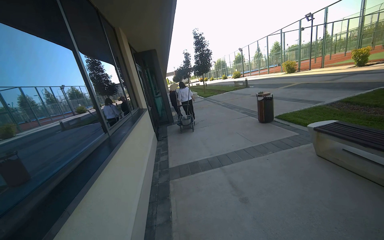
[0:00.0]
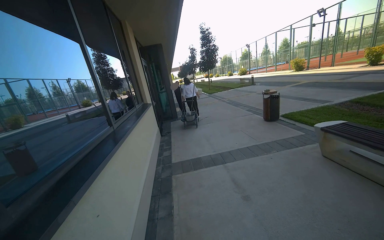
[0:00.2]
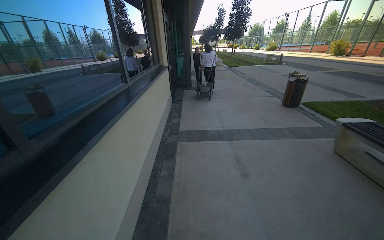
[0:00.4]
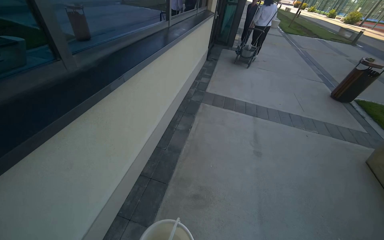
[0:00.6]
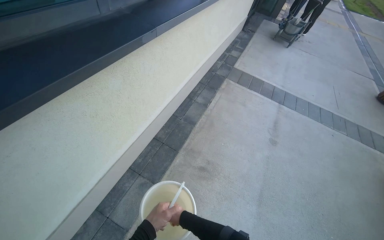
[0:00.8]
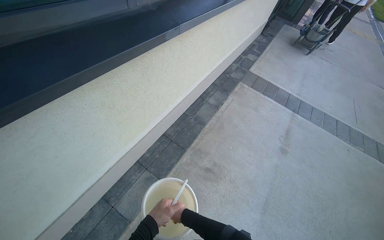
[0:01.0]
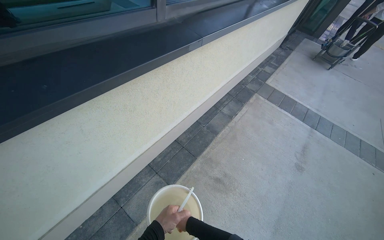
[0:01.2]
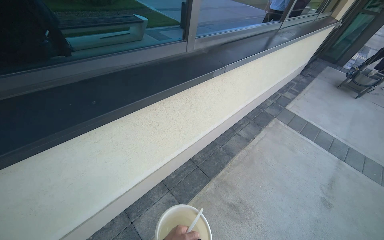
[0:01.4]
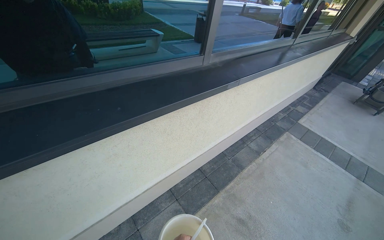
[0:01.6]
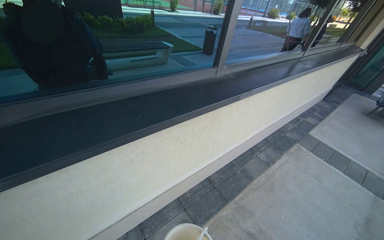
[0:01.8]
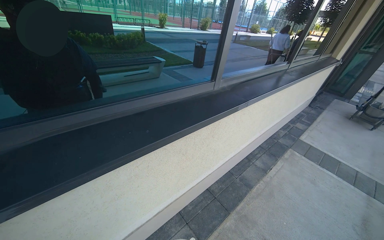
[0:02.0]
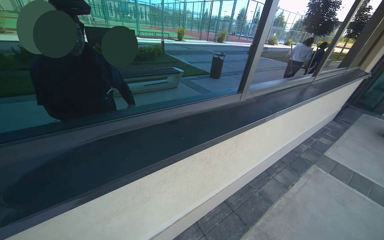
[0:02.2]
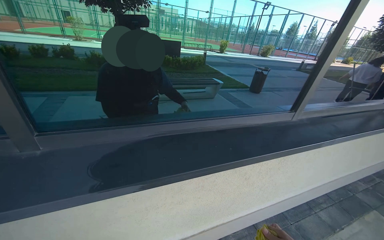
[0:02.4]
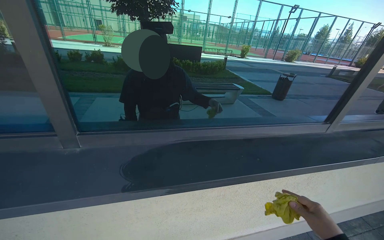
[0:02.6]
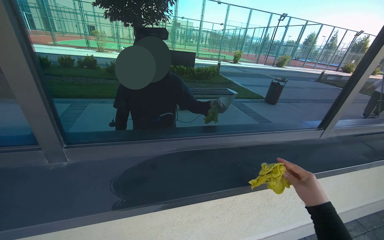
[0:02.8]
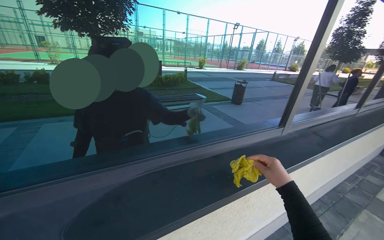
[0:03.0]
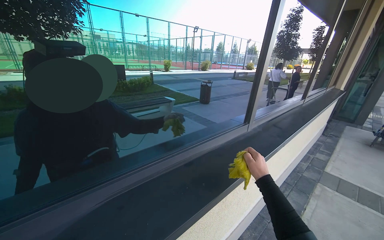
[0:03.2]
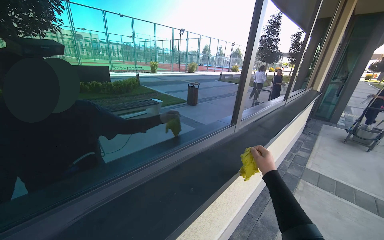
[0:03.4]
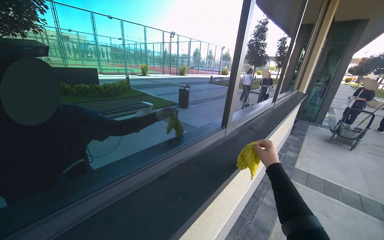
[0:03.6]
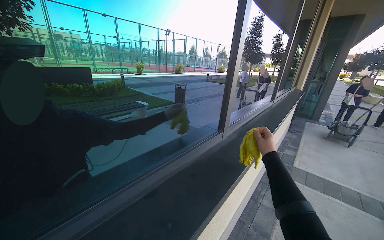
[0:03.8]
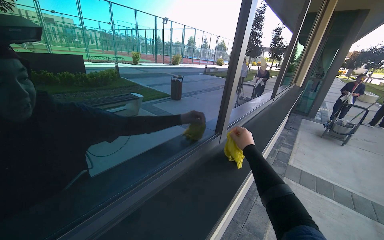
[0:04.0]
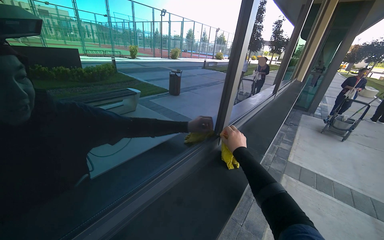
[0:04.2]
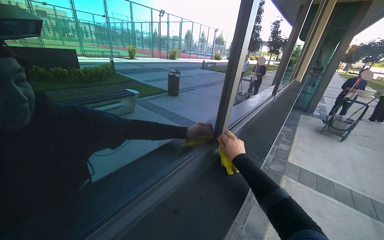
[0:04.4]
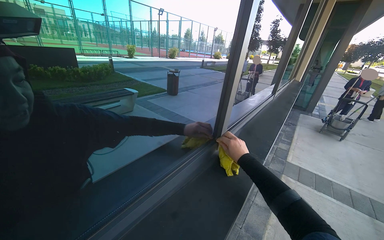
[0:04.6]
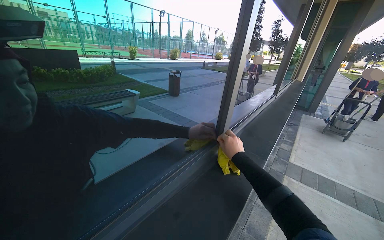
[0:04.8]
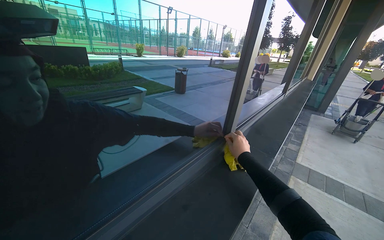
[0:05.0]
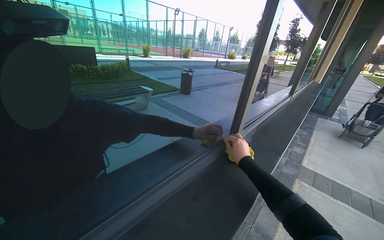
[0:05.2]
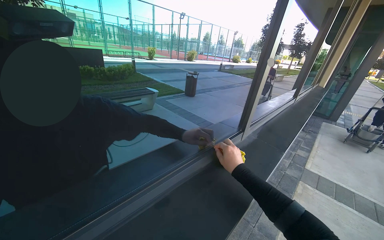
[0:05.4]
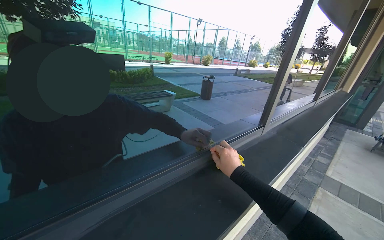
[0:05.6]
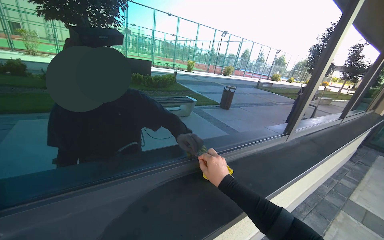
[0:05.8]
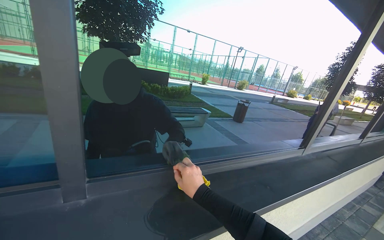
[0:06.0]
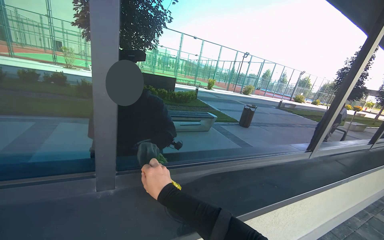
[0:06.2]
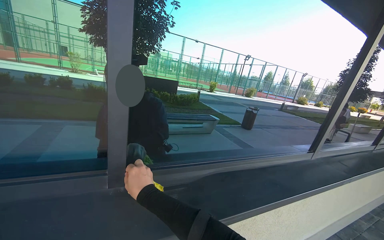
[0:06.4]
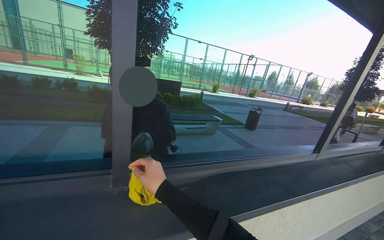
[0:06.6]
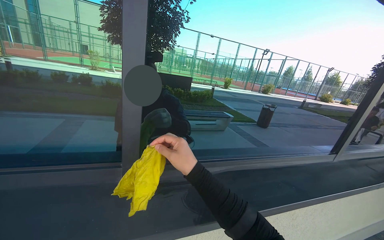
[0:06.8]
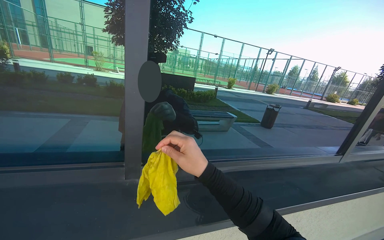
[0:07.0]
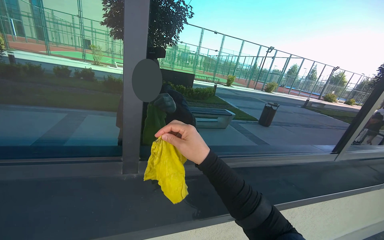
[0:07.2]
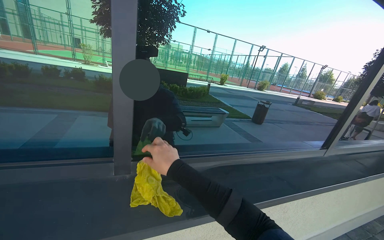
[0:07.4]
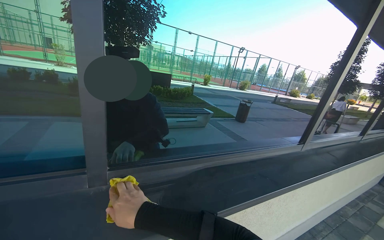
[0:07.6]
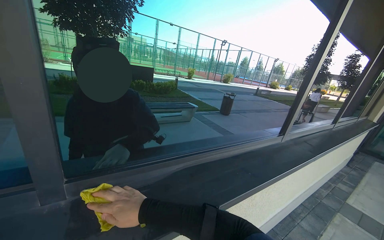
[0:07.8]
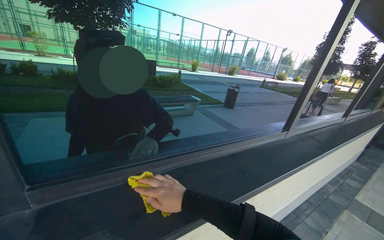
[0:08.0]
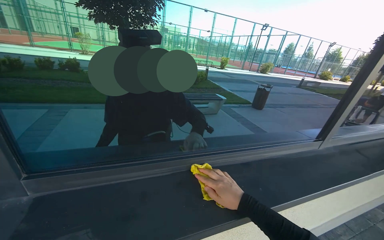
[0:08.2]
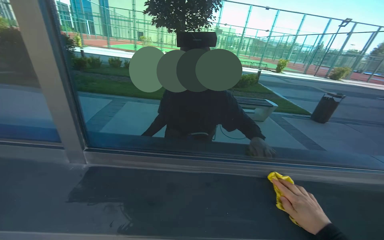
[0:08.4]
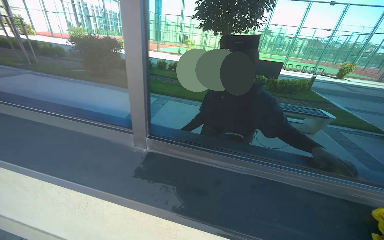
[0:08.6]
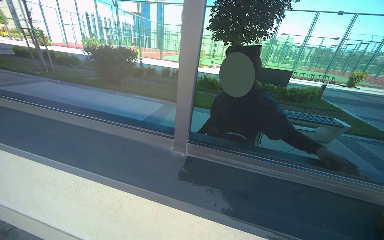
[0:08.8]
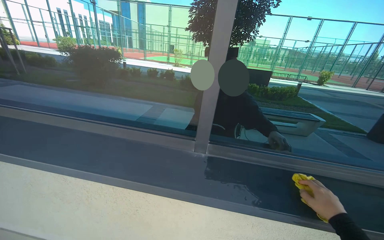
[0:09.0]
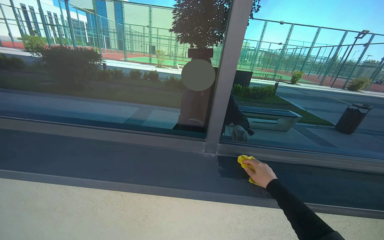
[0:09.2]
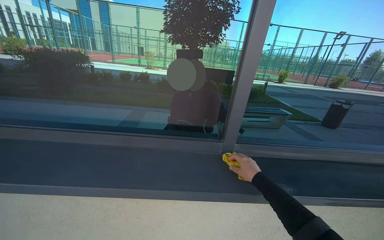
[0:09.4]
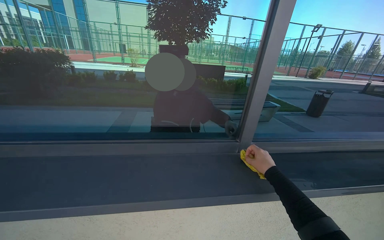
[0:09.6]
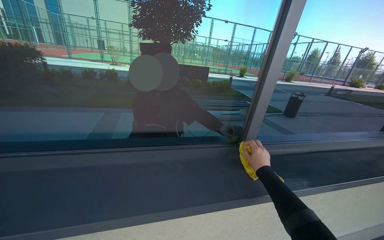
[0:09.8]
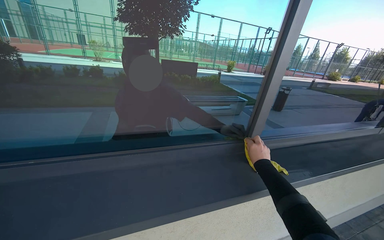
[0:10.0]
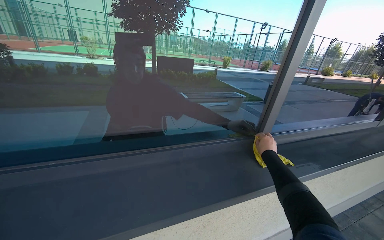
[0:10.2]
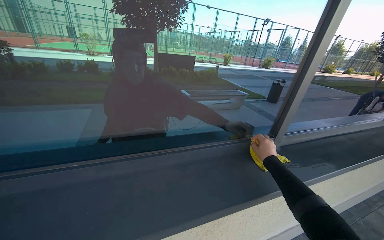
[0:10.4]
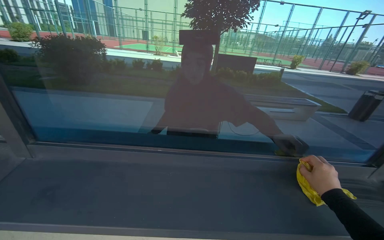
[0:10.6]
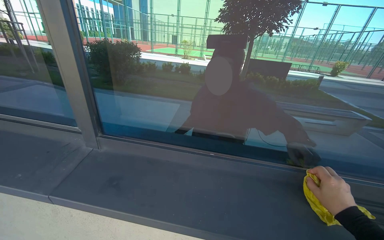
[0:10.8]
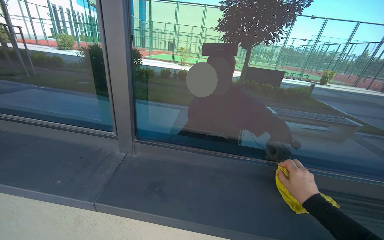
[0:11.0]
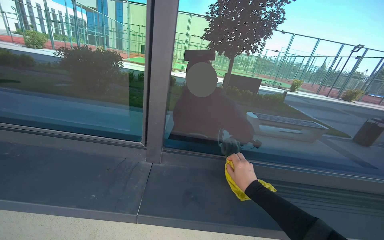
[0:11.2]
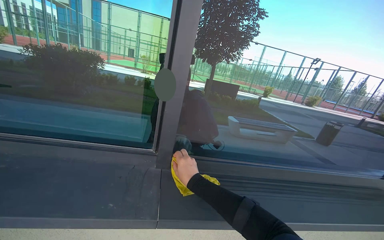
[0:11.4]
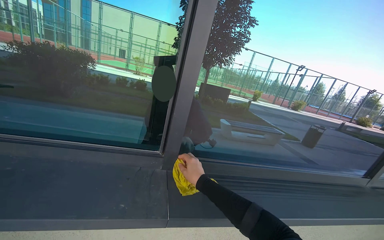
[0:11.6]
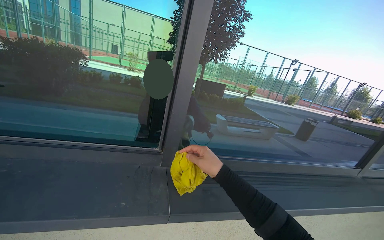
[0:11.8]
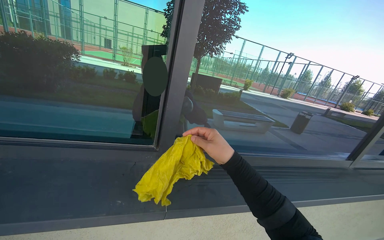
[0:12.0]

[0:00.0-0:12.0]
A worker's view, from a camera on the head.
Job: wiping surfaces.
The whole recording: Wiping window frame. The worker wipes the inside of the opened window frames with a yellow cloth.
0:00.0 to 0:01.6: The wearer's head swings some 65 degrees to the left. The view tips downward by about 25 degrees.
0:01.6 to 0:03.0: The wearer looks roughly 20 degrees further upward.
0:03.0 to 0:04.4: The camera travels some 40 cm. The camera sweeps to the right, by approximately 20 degrees.
0:04.4 to 0:06.0: The camera is carried roughly 60 cm. The head rotates approximately 25 degrees to the left.
0:06.0 to 0:07.6: The right hand goes left and right, approximately 15 cm each way, reversing 2 times.
0:07.6 to 0:09.0: The head turns to the left by approximately 35 degrees.
0:09.0 to 0:10.4: The camera travels to the left, some 60 cm. The wearer looks about 30 degrees further to the right.
0:10.4 to 0:12.0: The camera travels to the left, approximately 70 cm.

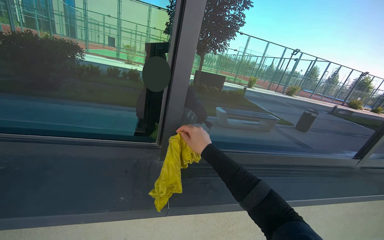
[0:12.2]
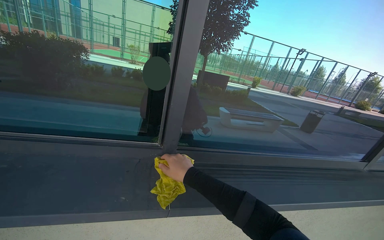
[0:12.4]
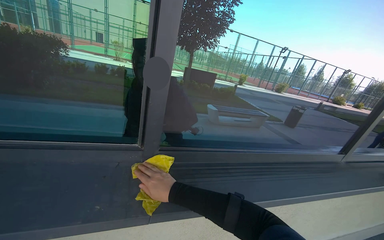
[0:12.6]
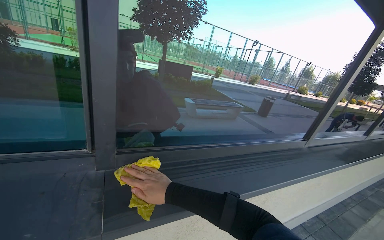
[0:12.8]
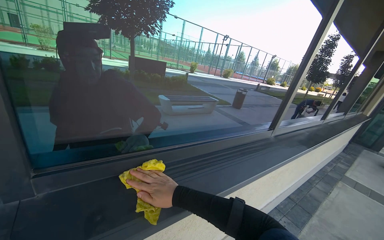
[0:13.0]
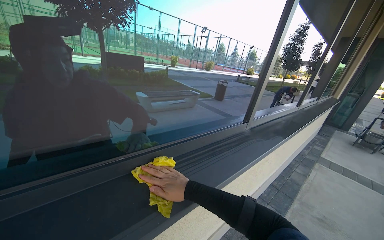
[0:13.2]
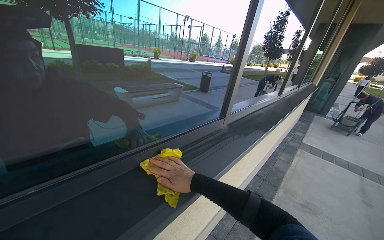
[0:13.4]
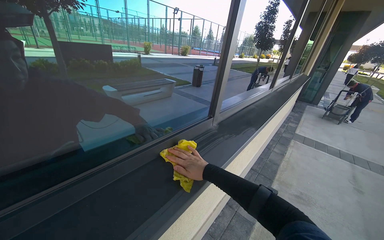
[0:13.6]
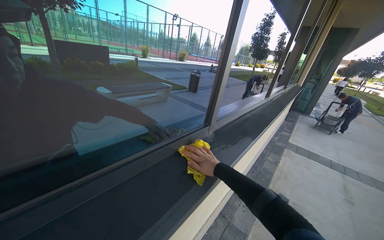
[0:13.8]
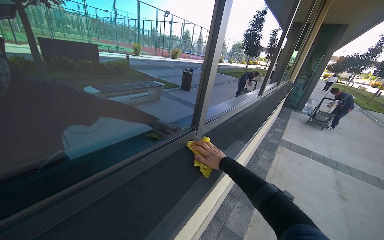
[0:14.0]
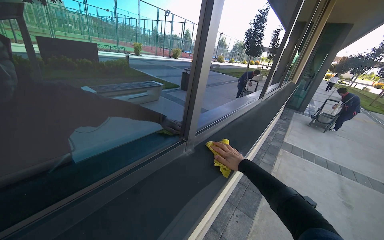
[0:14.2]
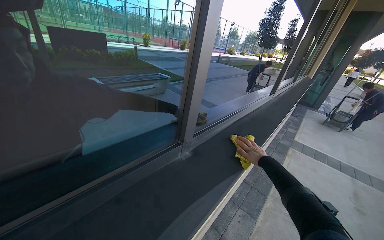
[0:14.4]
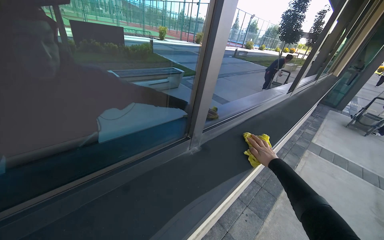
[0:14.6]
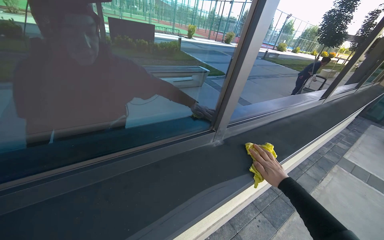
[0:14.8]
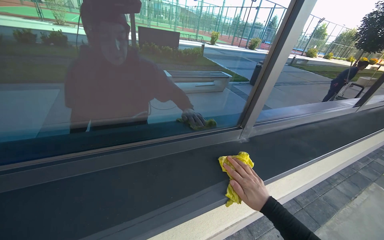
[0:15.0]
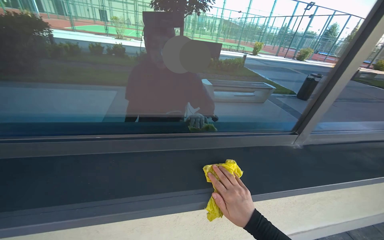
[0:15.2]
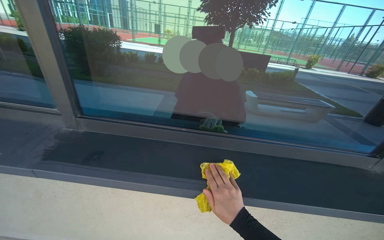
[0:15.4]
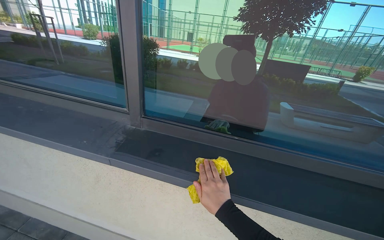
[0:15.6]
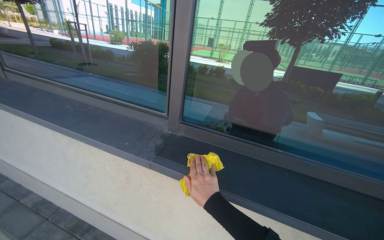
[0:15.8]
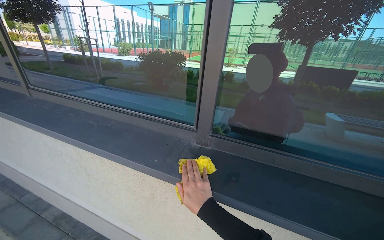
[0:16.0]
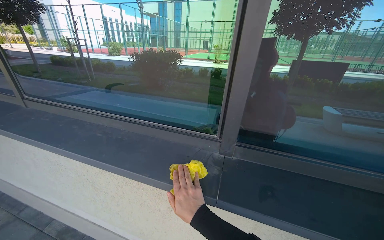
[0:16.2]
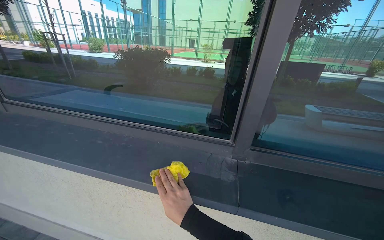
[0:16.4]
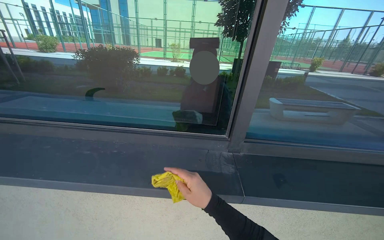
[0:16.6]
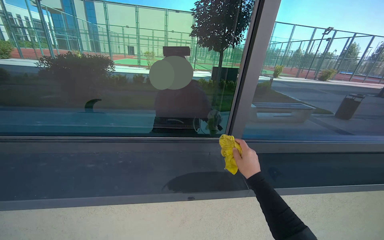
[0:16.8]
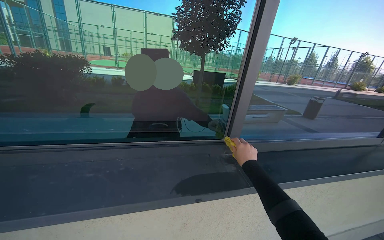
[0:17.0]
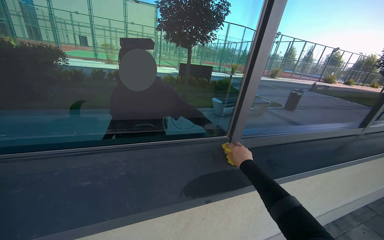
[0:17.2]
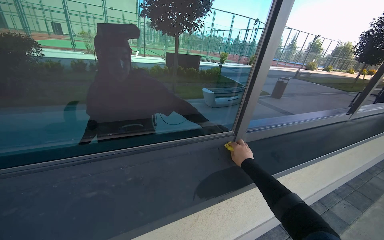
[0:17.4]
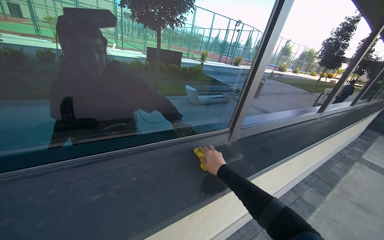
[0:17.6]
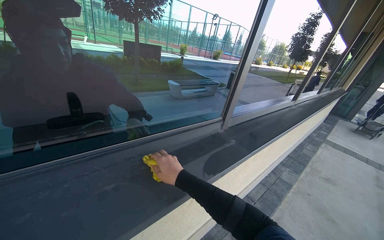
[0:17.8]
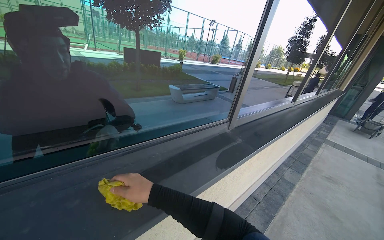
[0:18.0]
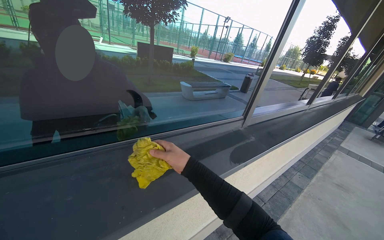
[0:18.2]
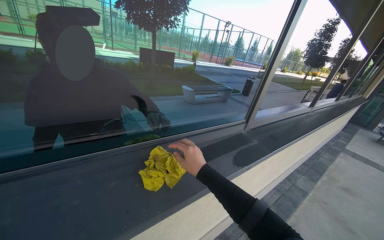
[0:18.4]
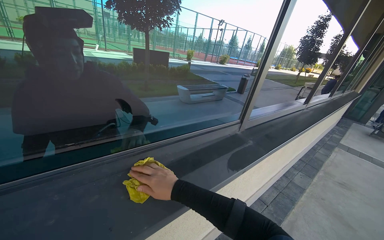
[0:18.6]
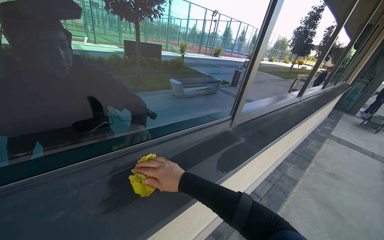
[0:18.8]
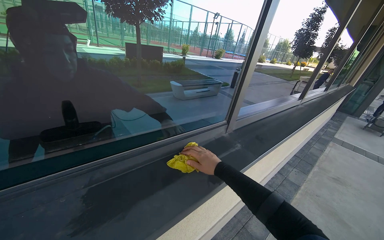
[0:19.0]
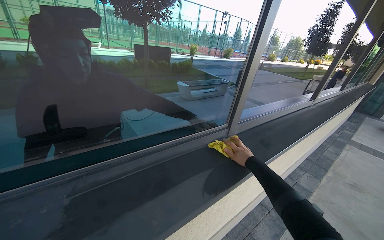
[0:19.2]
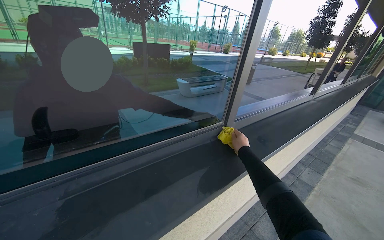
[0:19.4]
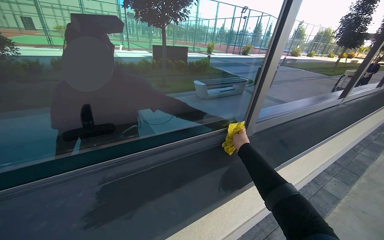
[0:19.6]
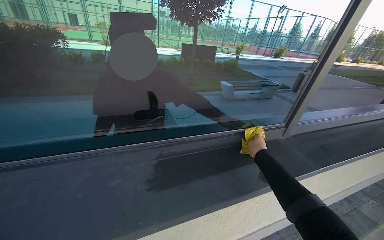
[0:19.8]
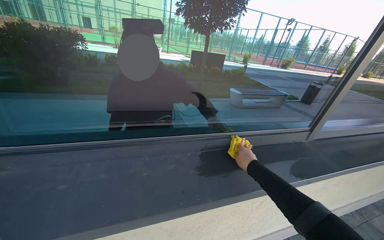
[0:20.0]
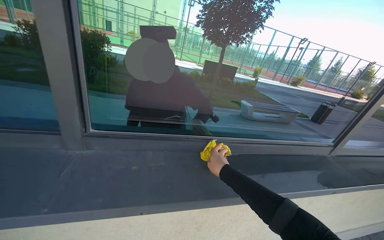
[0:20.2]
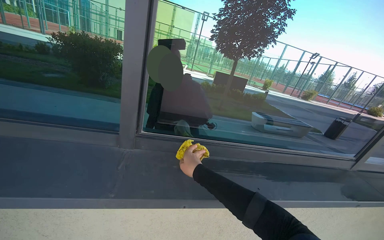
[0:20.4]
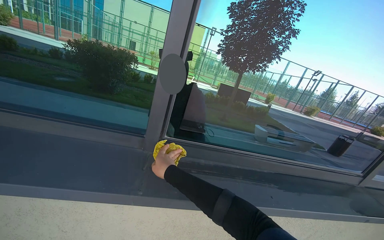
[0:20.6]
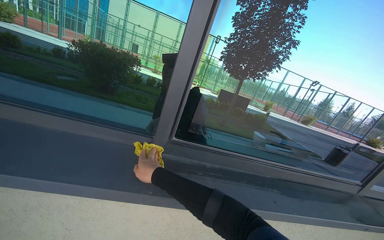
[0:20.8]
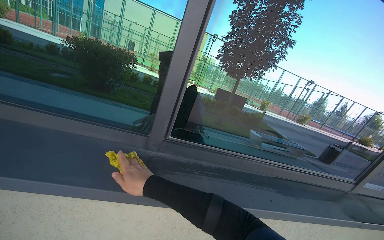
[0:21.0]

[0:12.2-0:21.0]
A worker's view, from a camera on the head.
Job: wiping surfaces.
The whole recording: Wiping window frame. The worker wipes the inside of the opened window frames with a yellow cloth.
0:12.2 to 0:13.6: The wearer moves about 60 cm. The head rotates some 35 degrees to the right.
0:13.6 to 0:15.2: The head turns to the left by roughly 35 degrees.
0:15.2 to 0:16.6: The camera travels approximately 80 cm.
0:16.6 to 0:18.0: The wearer moves to the left, about 40 cm. The head rotates some 40 degrees to the right.
0:18.0 to 0:19.6: The right hand swings left and right, about 35 cm each way, with 2 reversals.
0:19.6 to 0:21.0: The wearer moves some 70 cm. The wearer looks approximately 25 degrees further to the left. The view tilts roughly 15 degrees upward.
